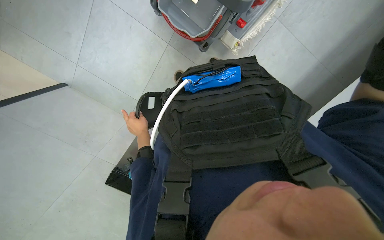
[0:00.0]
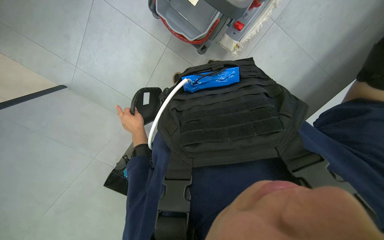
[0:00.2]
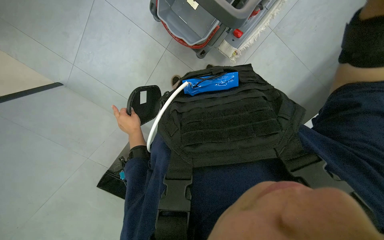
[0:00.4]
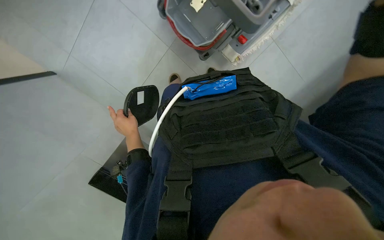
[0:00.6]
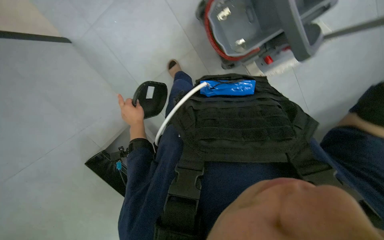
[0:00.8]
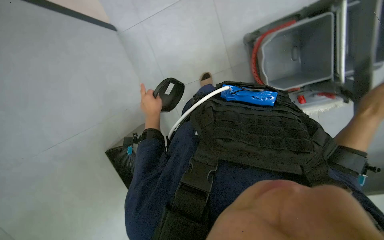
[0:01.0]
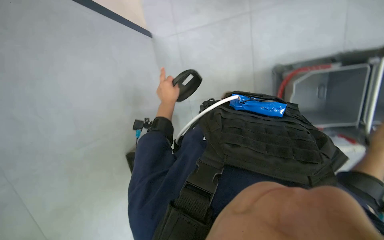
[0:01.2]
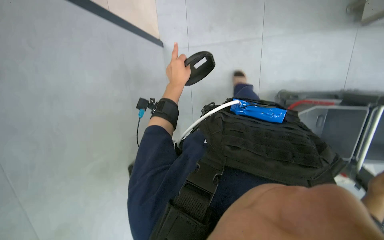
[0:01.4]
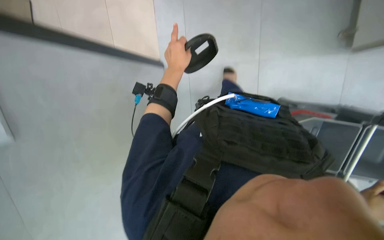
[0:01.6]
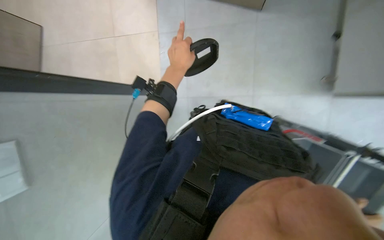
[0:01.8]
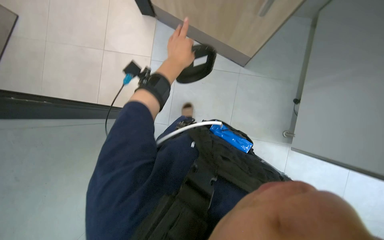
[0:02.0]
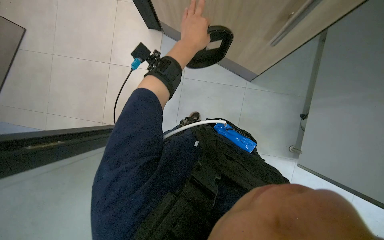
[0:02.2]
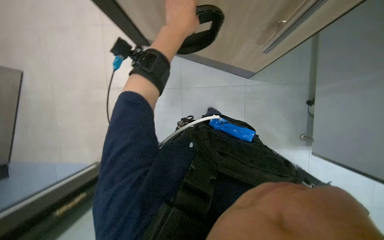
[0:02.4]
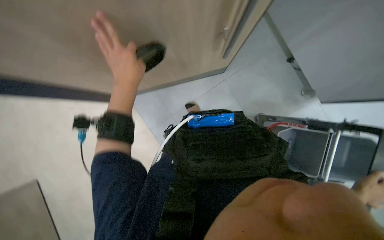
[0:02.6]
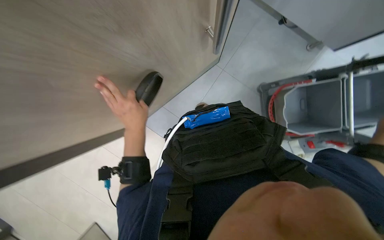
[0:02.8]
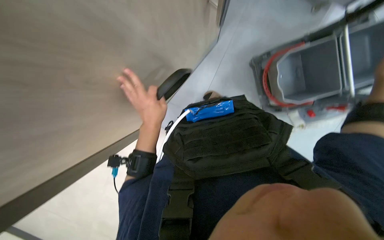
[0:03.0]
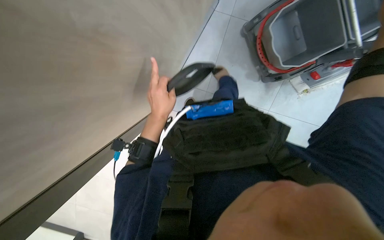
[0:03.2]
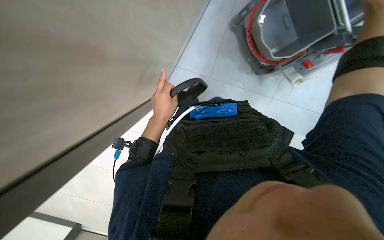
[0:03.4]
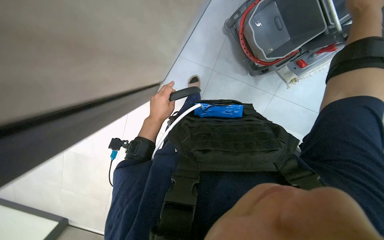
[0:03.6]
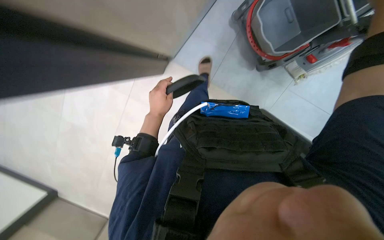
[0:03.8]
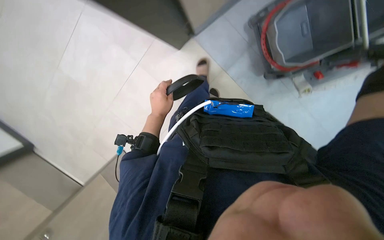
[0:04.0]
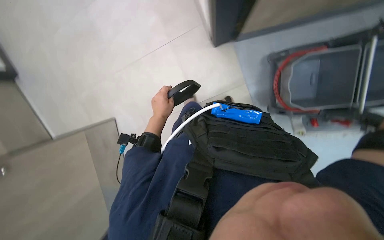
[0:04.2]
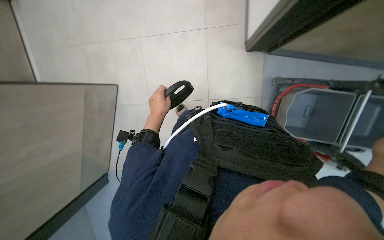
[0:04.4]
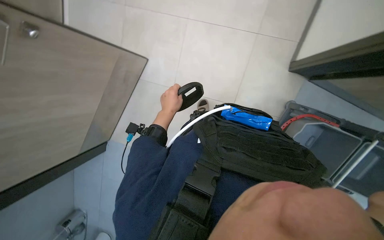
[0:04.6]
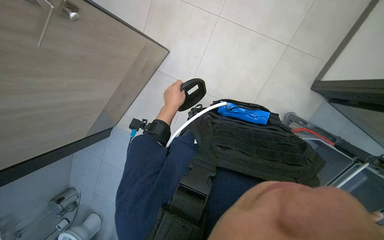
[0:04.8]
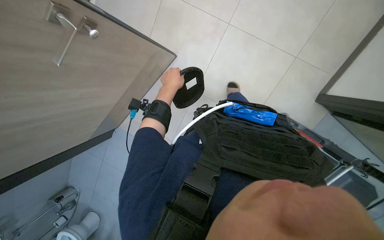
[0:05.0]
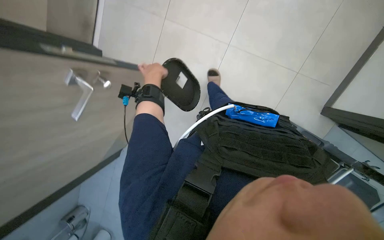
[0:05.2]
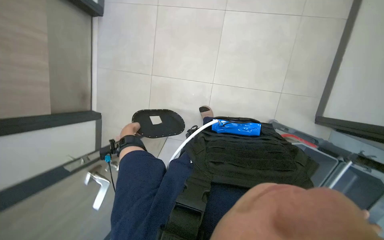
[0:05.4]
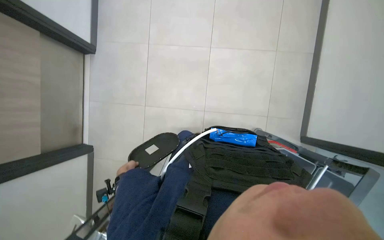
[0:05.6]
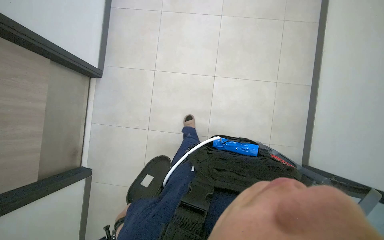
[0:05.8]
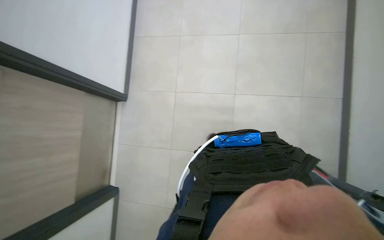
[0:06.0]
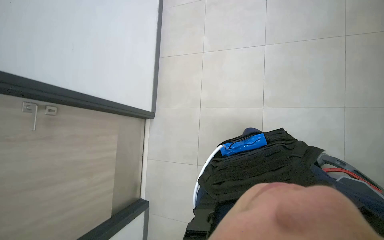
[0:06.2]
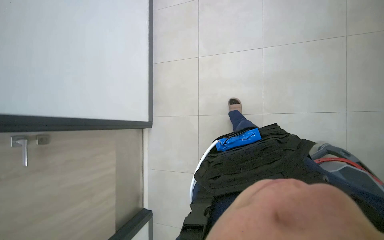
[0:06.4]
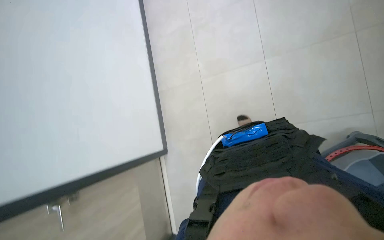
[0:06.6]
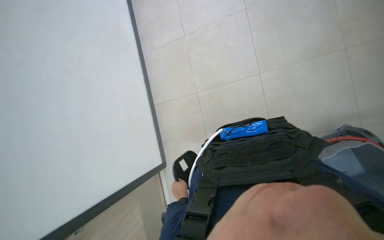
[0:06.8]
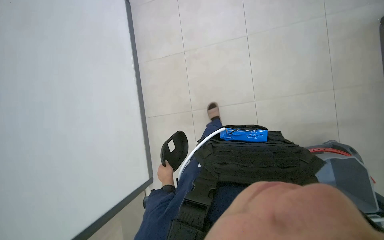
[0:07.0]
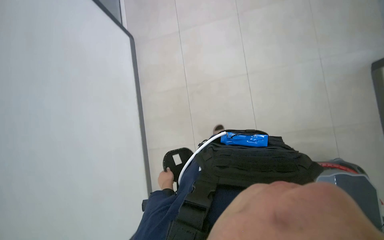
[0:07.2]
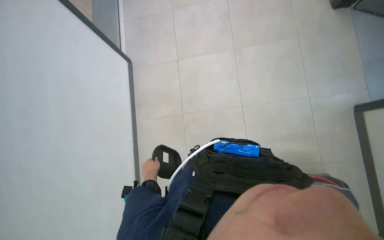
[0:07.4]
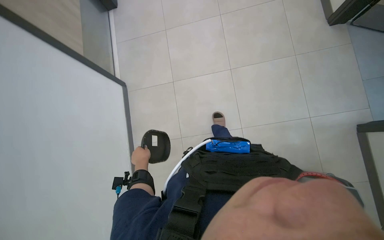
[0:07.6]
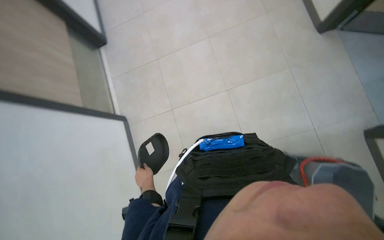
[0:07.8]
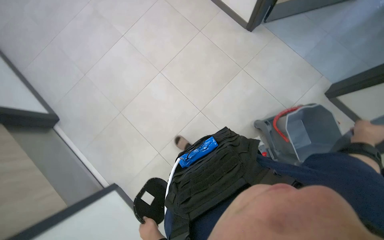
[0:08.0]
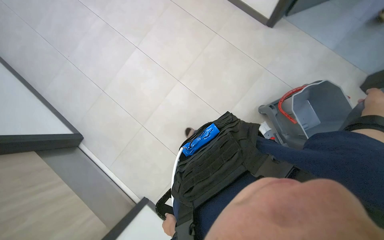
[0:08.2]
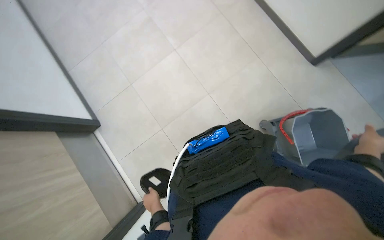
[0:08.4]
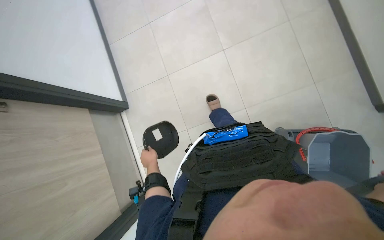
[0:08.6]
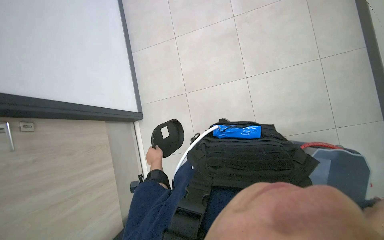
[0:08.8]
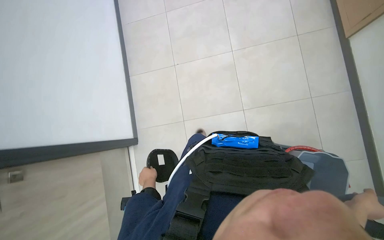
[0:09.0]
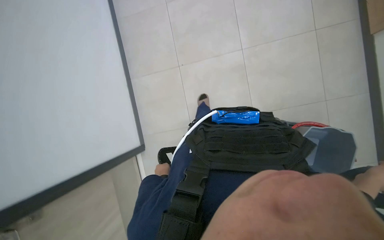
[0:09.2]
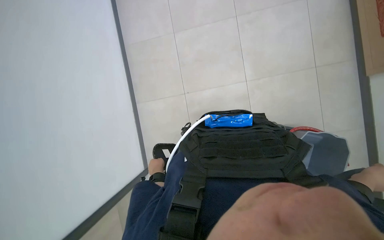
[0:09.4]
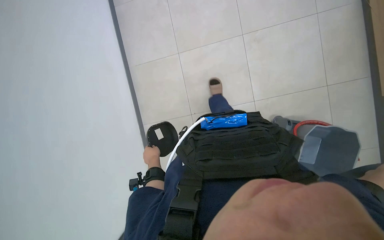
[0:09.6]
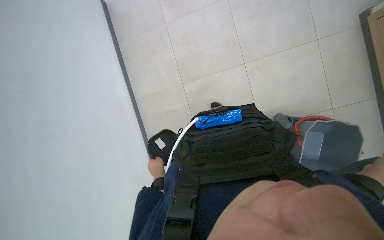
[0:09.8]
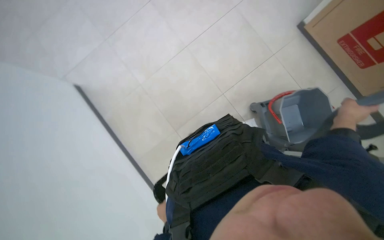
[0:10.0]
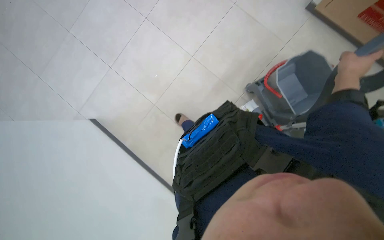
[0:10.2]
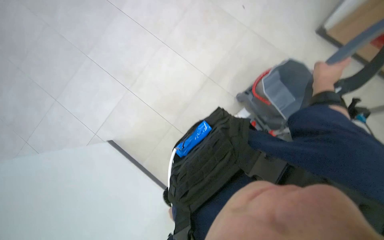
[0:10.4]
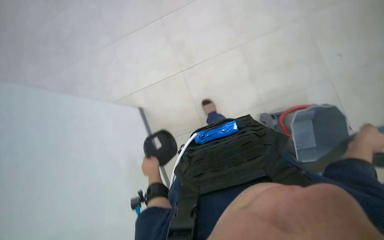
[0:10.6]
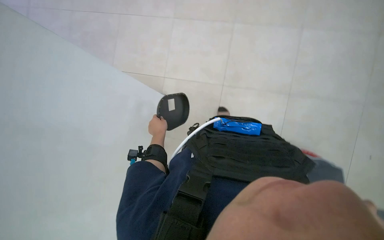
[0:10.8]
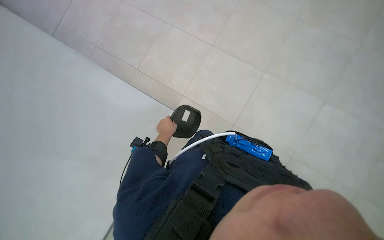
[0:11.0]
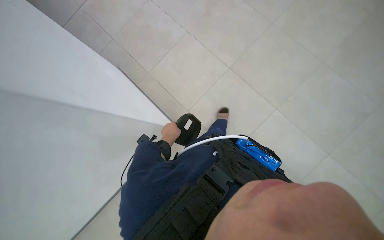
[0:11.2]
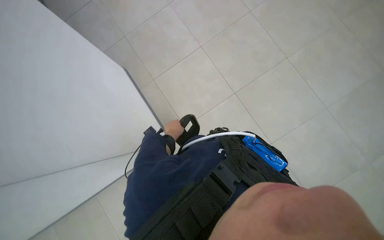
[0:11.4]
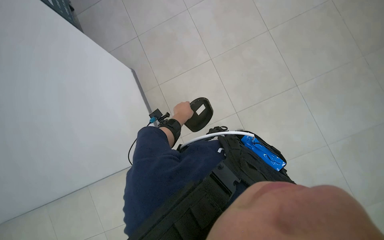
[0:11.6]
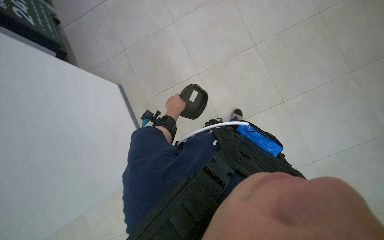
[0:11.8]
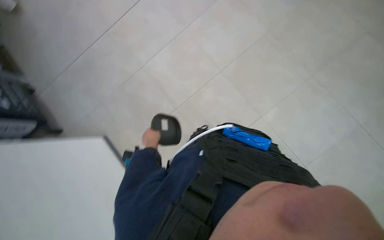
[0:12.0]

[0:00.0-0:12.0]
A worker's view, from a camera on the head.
Job: preparing cleaning supplies.
The whole recording: Preparing equipment for mopping. The worker prepares the equipment needed to mop the floor.
0:00.0 to 0:01.6: Everything in view rotates approximately 30 degrees clockwise. The left hand moves up the picture and nearer to the camera, approximately 20 cm.
0:01.6 to 0:03.0: The wearer looks some 15 degrees further upward.
0:03.0 to 0:04.4: The camera pitches downward, by roughly 15 degrees.
0:04.4 to 0:06.0: The view tilts about 25 degrees upward.
0:06.0 to 0:07.6: The head travels some 50 cm. The view tilts some 20 degrees upward.
0:07.6 to 0:09.0: The view tilts approximately 20 degrees upward. The left hand goes up and down the picture, some 25 cm each way, reversing 2 times.
0:09.0 to 0:10.4: The wearer looks approximately 20 degrees further upward. The left hand is displaced farther from the camera by some 15 cm.
0:10.4 to 0:12.0: The view tips upward by approximately 30 degrees. The scene turns approximately 45 degrees clockwise in the picture.

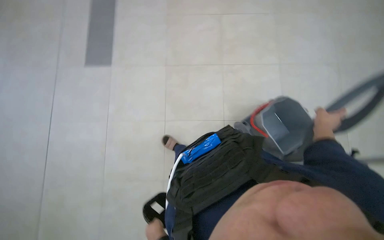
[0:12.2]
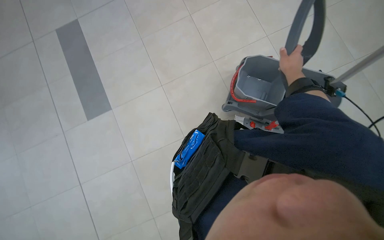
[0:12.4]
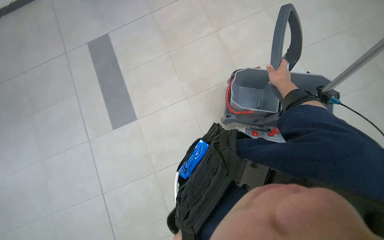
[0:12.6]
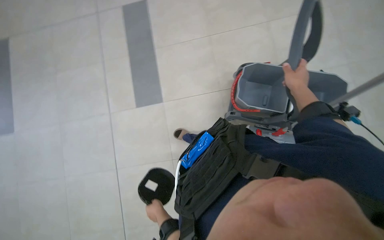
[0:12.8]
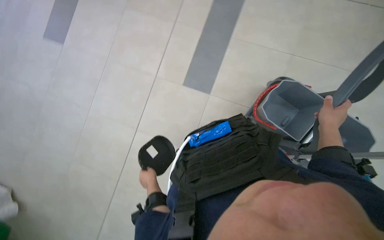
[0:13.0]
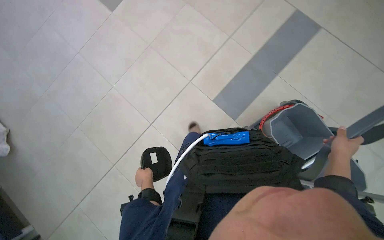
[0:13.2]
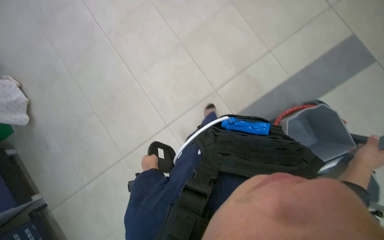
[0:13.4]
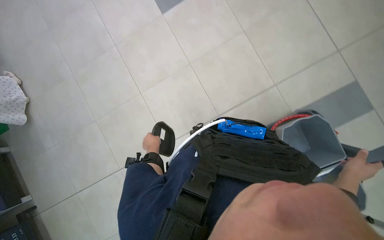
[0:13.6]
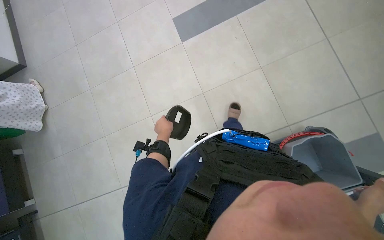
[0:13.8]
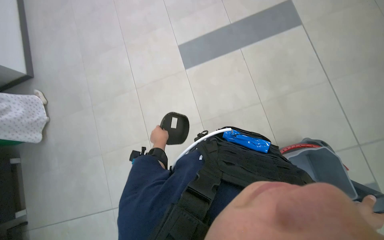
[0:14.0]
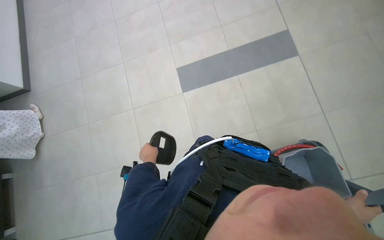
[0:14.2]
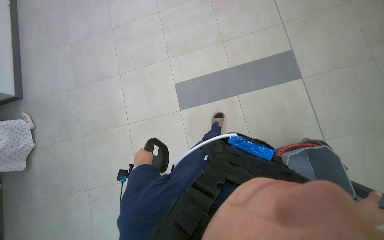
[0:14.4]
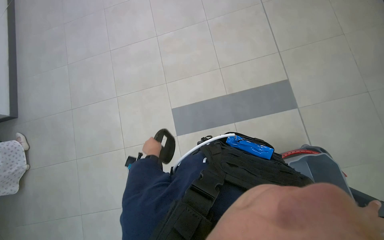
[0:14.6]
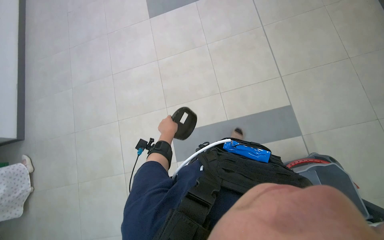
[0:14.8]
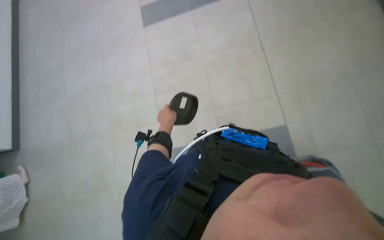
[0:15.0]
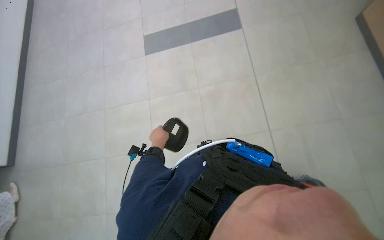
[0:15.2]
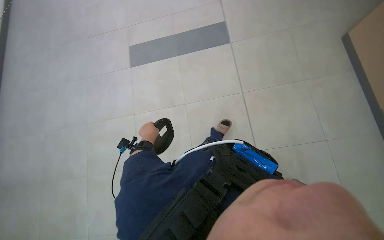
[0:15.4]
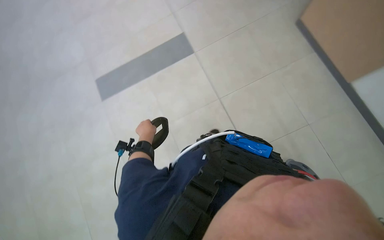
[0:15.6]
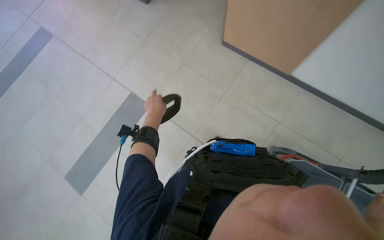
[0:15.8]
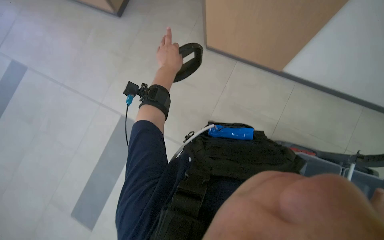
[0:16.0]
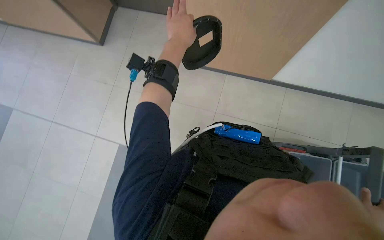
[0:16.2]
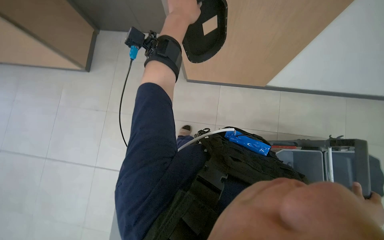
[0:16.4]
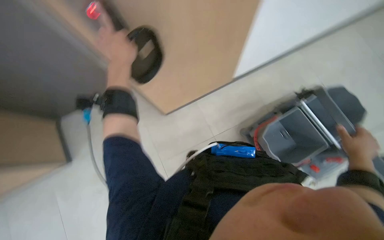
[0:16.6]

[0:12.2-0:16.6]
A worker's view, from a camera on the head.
Job: preparing cleaning supplies.
The whole recording: Preparing equipment for mopping. The worker prepares the equipment needed to mop the floor.
0:12.2 to 0:13.6: The wearer moves roughly 80 cm. The scene rotates clockwise by some 40 degrees.
0:15.2 to 0:16.6: The left hand is displaced up the picture and nearer to the camera by about 50 cm.

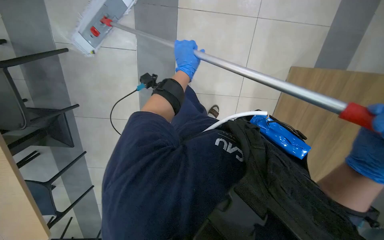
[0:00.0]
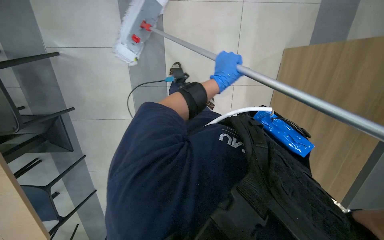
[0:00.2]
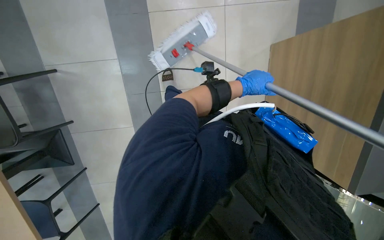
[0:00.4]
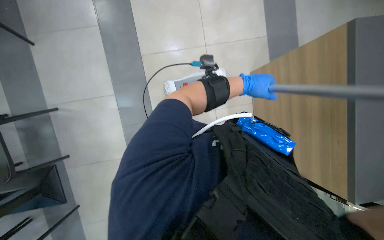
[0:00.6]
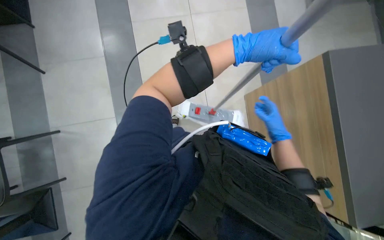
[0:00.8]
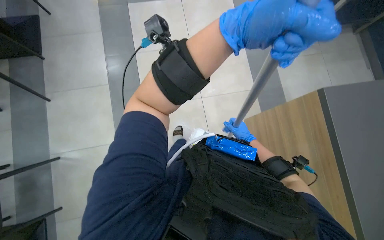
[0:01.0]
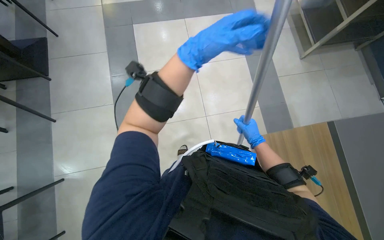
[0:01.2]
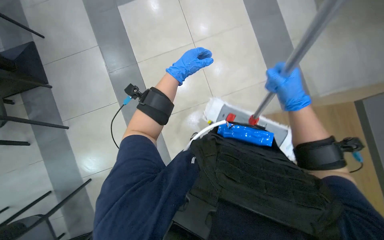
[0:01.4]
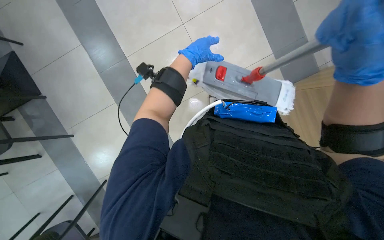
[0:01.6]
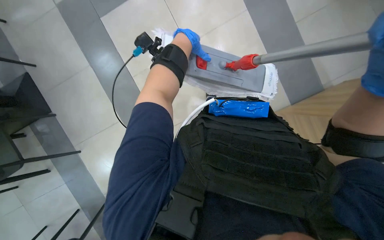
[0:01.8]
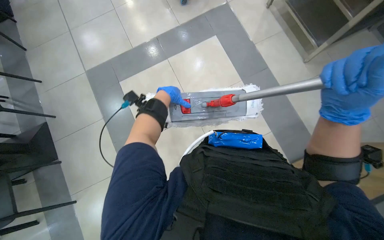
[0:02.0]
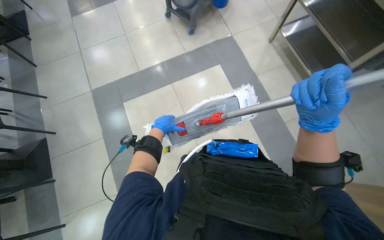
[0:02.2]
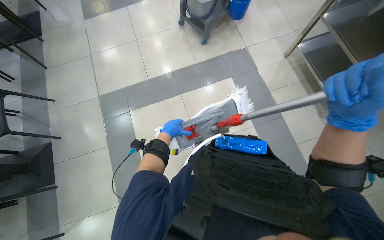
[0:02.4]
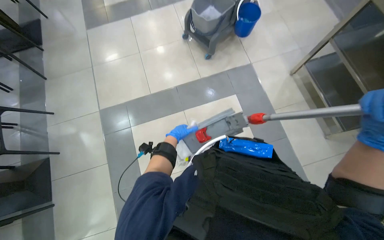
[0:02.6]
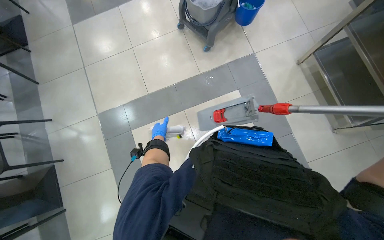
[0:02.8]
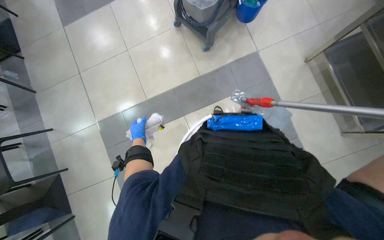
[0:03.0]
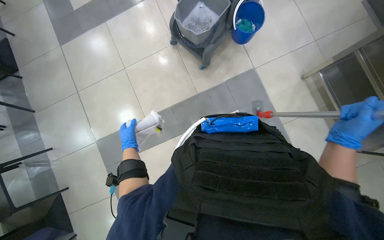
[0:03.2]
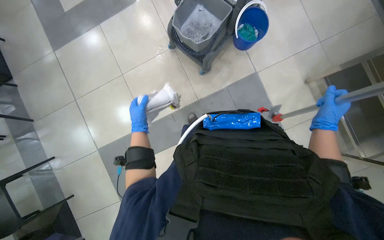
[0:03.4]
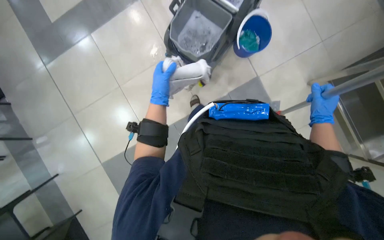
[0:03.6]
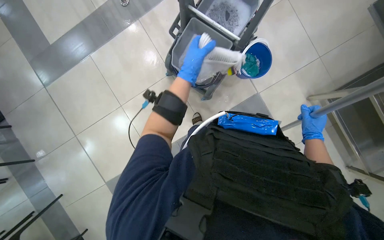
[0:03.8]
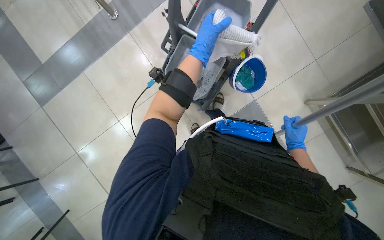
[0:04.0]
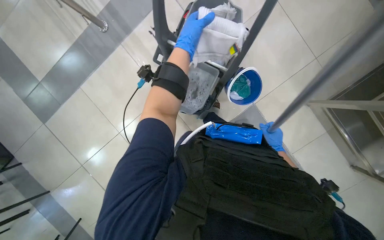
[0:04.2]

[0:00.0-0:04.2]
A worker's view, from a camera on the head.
Job: preparing cleaning supplies.
The whole recording: Wringing mop head. The worker wrings the mop head in the bucket.
0:01.4 to 0:02.8: The left hand goes some 50 cm farther from the camera.
0:02.8 to 0:04.2: The head travels roughly 1 m.
